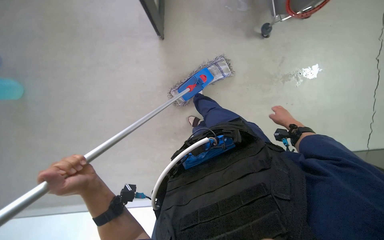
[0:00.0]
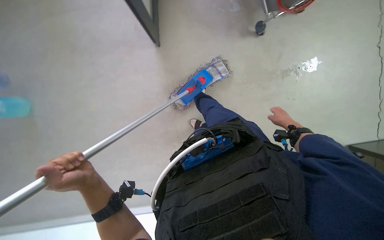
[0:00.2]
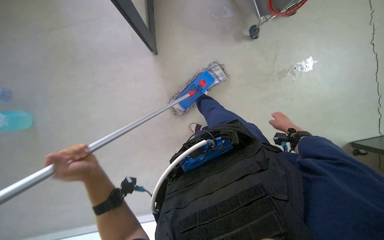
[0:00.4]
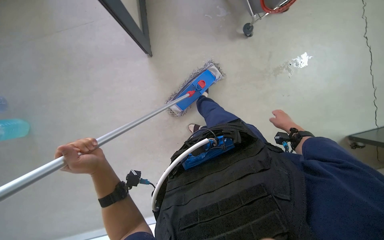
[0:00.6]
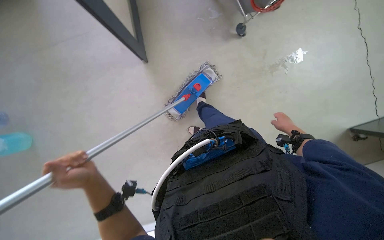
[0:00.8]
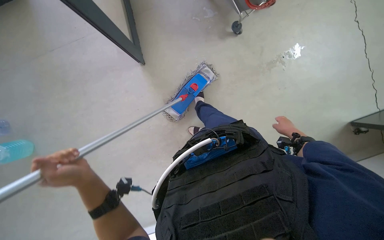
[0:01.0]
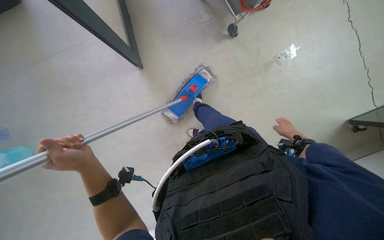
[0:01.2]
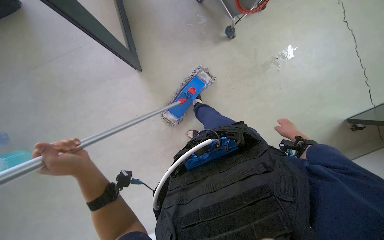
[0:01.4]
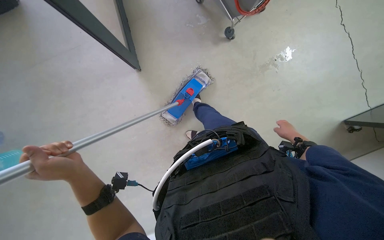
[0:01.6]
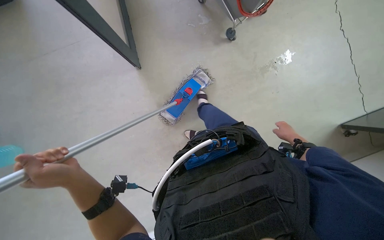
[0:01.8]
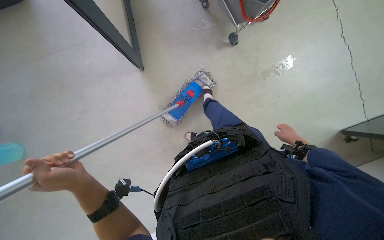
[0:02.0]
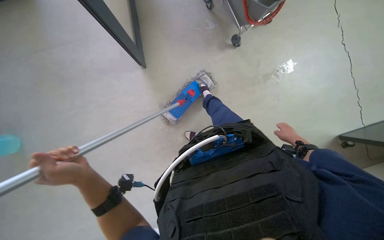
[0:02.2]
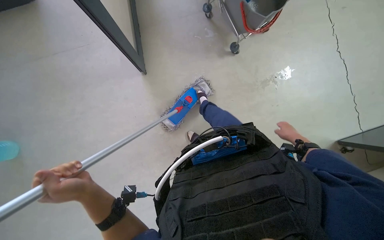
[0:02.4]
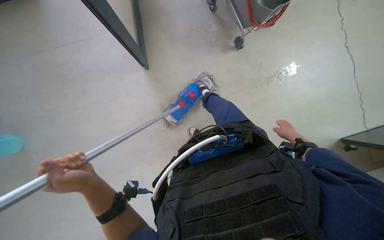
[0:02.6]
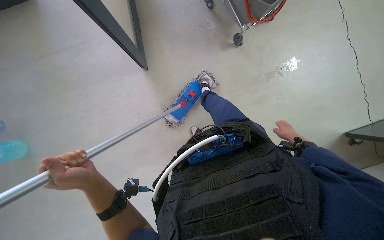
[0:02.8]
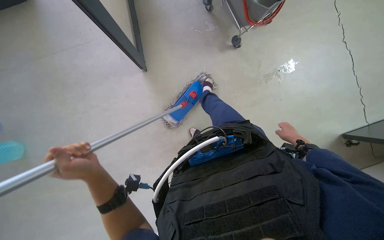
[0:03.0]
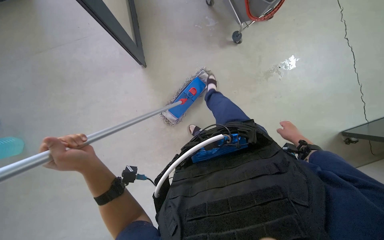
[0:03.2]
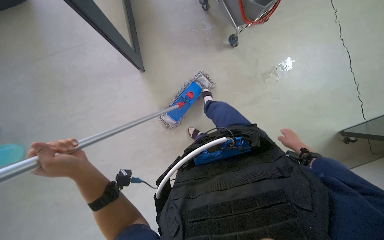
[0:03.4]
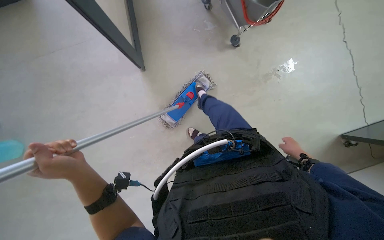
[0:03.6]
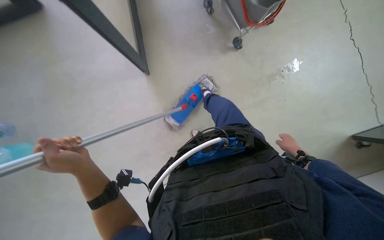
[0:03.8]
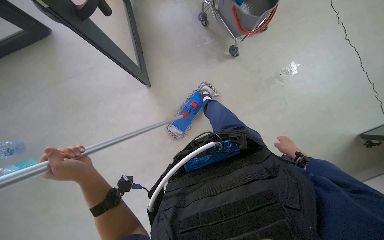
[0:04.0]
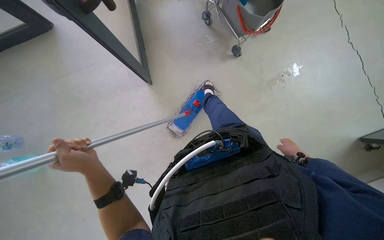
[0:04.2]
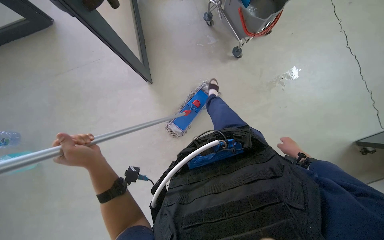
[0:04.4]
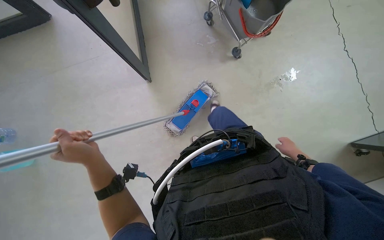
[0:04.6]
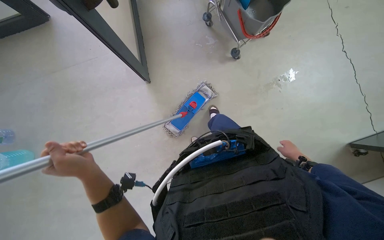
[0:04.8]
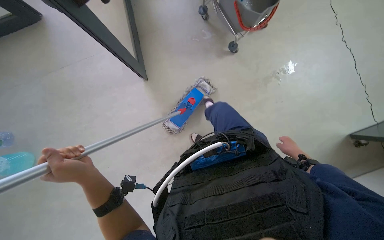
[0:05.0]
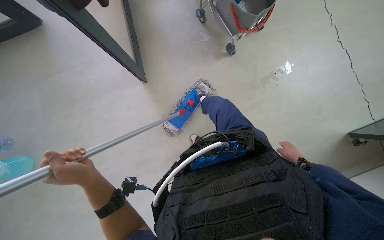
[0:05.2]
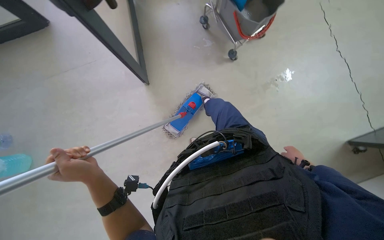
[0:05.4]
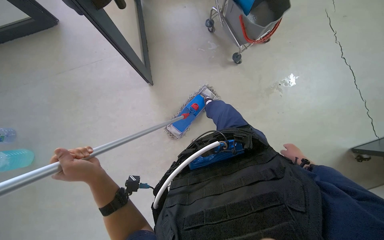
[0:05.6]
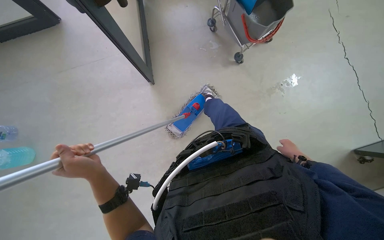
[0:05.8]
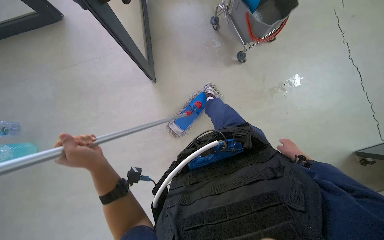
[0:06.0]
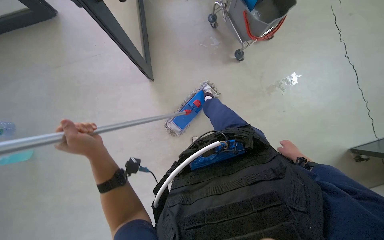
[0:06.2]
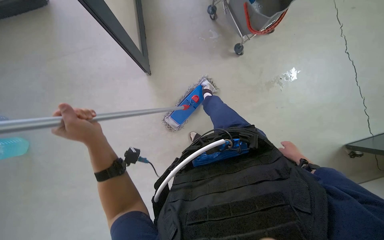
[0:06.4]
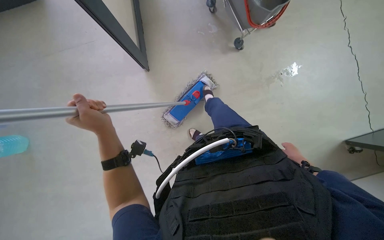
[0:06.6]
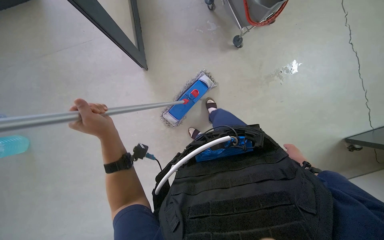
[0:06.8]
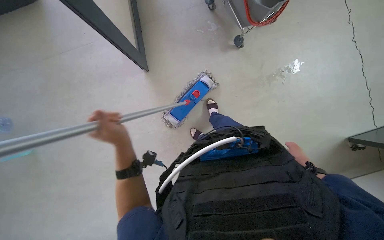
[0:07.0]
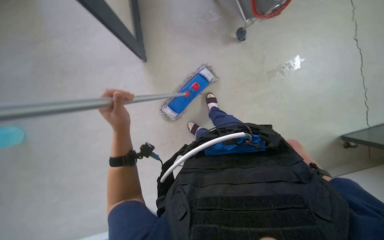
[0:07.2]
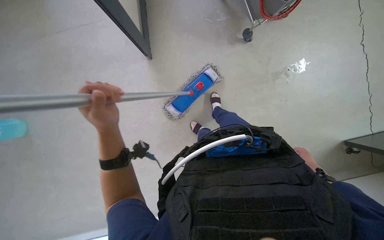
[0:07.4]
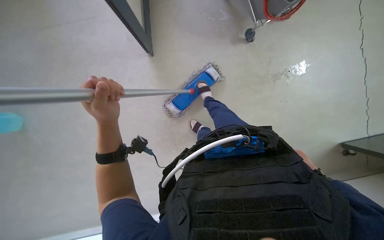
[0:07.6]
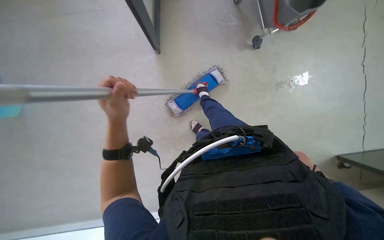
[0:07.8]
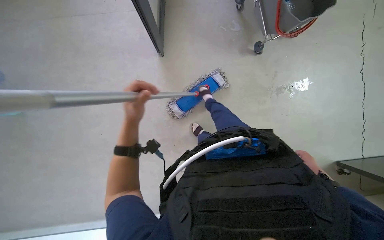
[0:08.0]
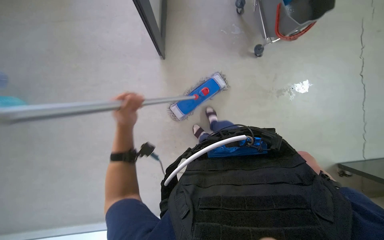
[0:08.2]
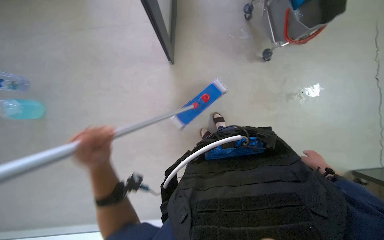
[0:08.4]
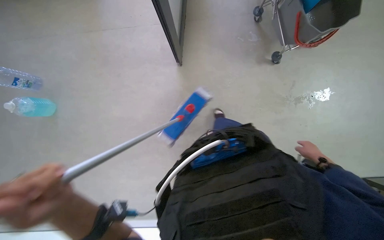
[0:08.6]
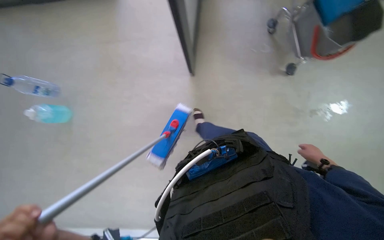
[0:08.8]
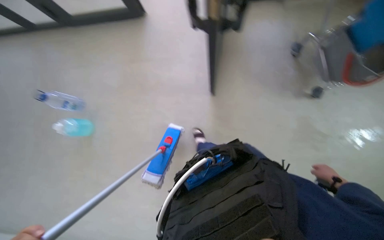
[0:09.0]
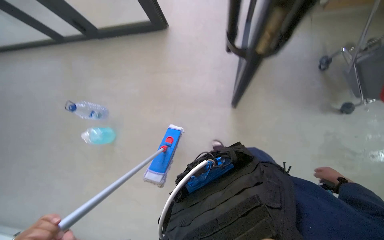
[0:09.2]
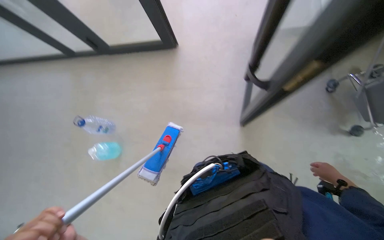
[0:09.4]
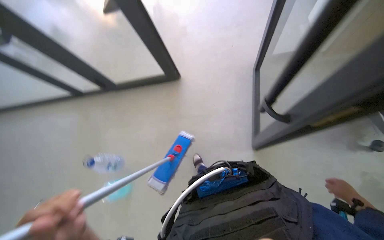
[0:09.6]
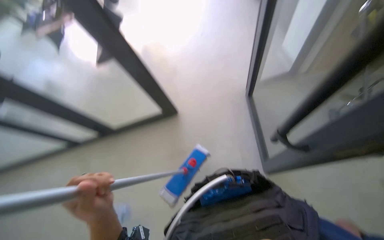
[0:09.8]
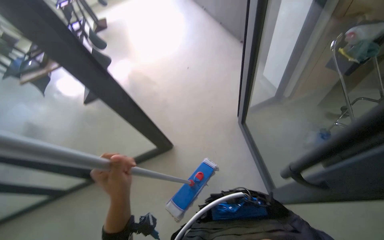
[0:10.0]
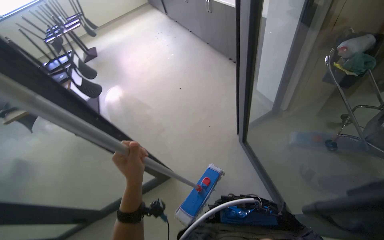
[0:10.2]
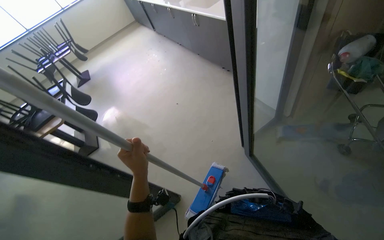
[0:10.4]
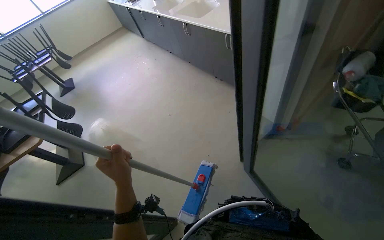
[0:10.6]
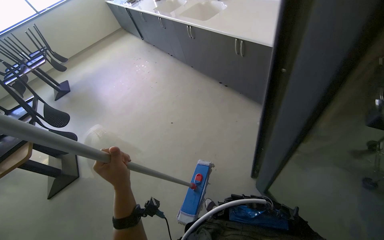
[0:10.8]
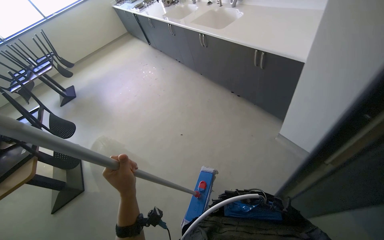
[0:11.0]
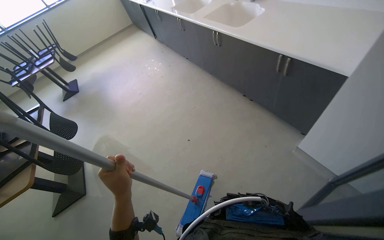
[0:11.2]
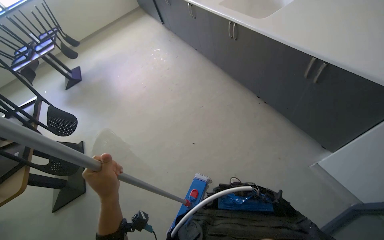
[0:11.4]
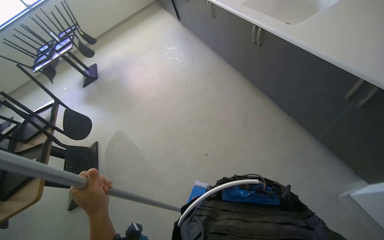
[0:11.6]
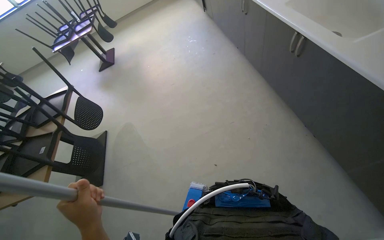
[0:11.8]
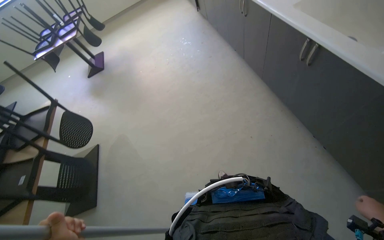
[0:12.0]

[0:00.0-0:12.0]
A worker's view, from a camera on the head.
Job: mopping floor.
The whole recording: Mopping office floor. The worker mops the office floor with a flat mop.
0:00.0 to 0:01.6: The right hand moves down the picture, roughly 15 cm.
0:01.6 to 0:06.0: The hands work in one place, with small movements.
0:06.0 to 0:07.6: The right hand travels to the right and down the picture by some 15 cm.
0:07.6 to 0:09.0: The wearer's head swings about 25 degrees to the left. The right hand shifts approximately 15 cm to the left.
0:09.0 to 0:10.4: The camera is carried some 80 cm. The wearer looks some 40 degrees further upward. The scene rotates counterclockwise by about 30 degrees.
0:10.4 to 0:12.0: The camera travels approximately 1.5 m.

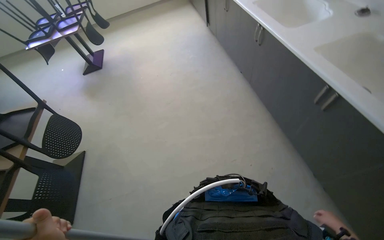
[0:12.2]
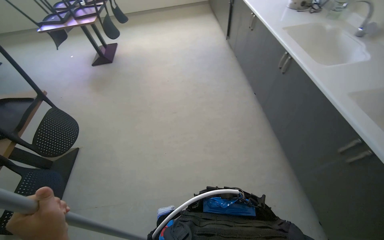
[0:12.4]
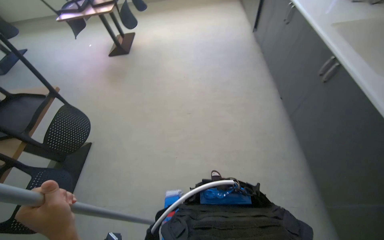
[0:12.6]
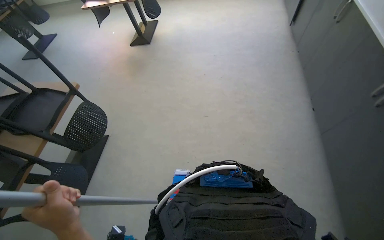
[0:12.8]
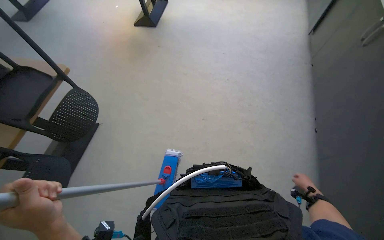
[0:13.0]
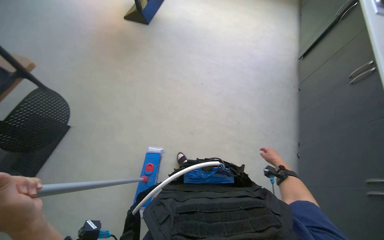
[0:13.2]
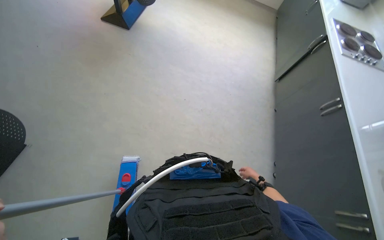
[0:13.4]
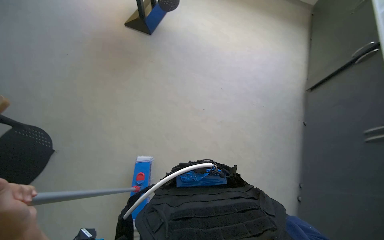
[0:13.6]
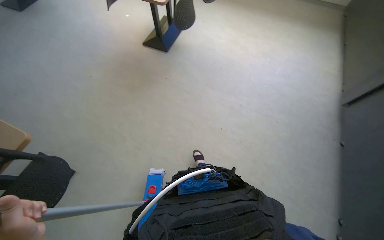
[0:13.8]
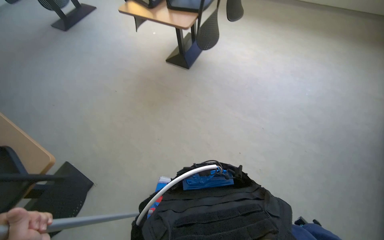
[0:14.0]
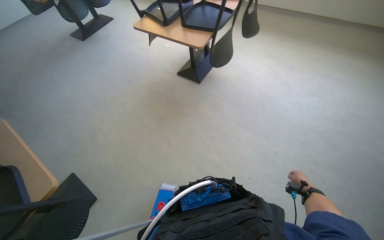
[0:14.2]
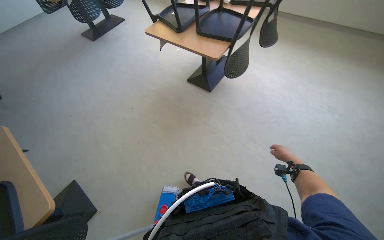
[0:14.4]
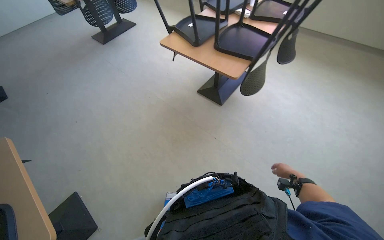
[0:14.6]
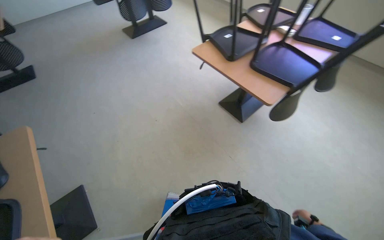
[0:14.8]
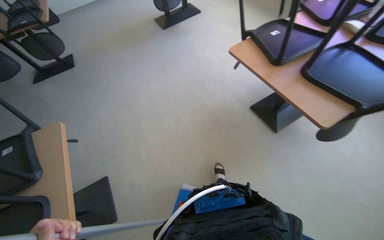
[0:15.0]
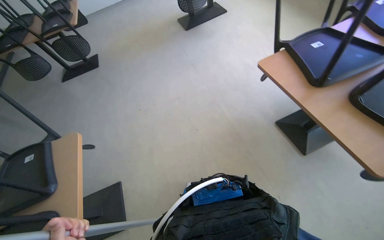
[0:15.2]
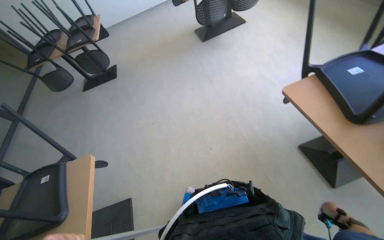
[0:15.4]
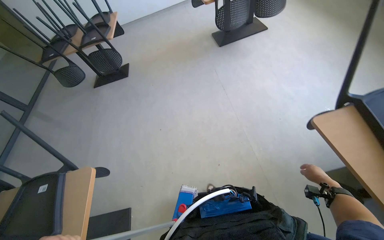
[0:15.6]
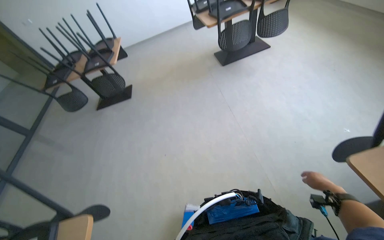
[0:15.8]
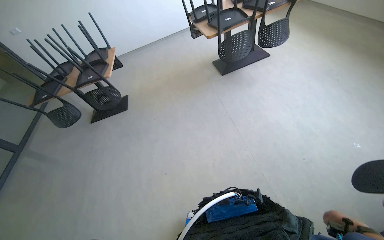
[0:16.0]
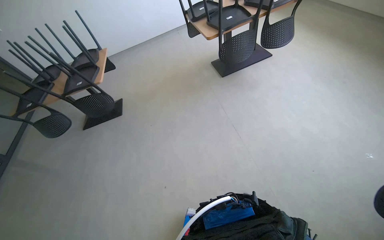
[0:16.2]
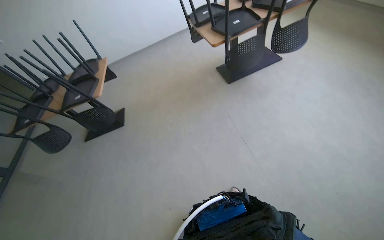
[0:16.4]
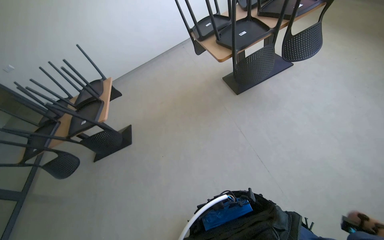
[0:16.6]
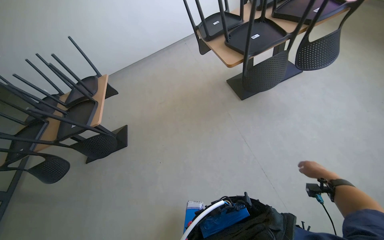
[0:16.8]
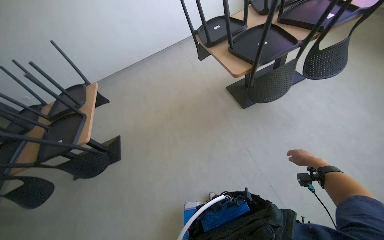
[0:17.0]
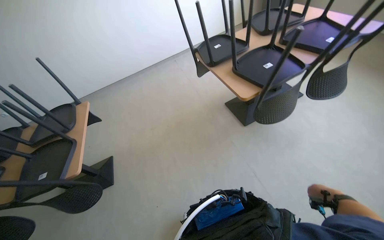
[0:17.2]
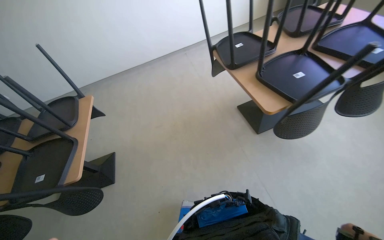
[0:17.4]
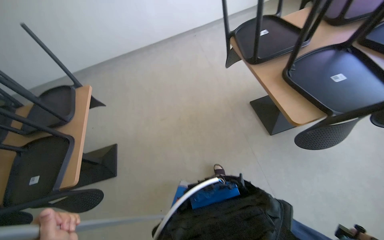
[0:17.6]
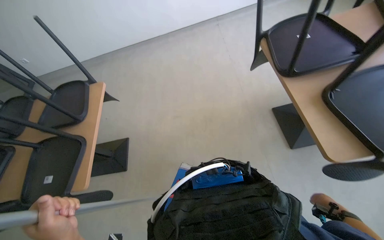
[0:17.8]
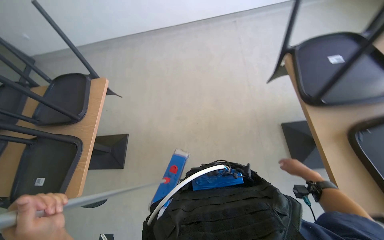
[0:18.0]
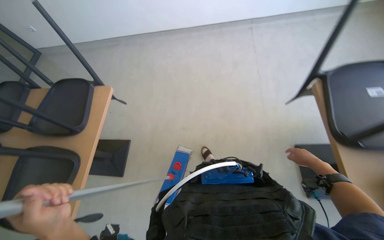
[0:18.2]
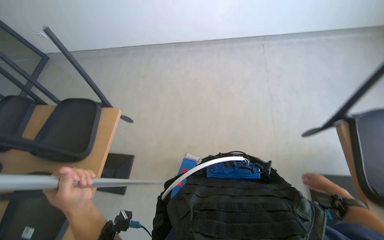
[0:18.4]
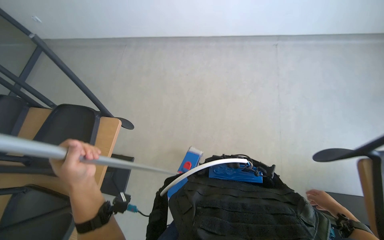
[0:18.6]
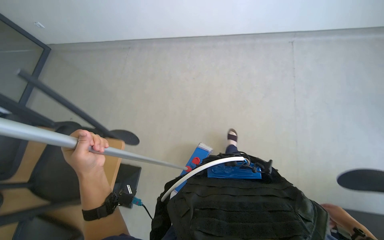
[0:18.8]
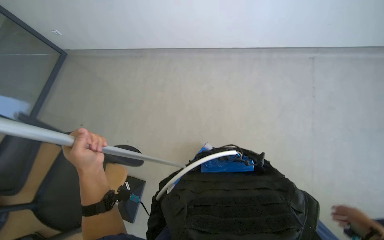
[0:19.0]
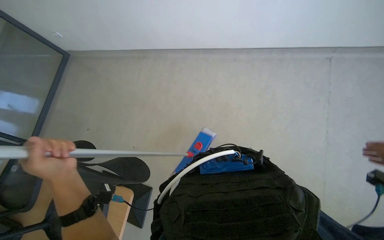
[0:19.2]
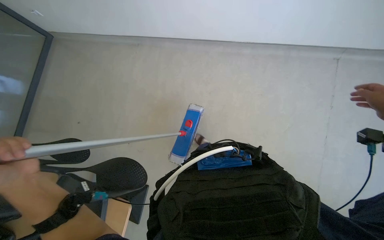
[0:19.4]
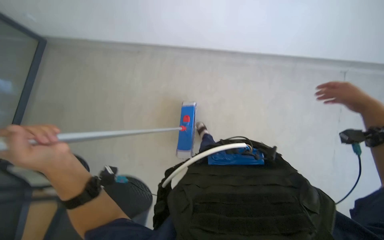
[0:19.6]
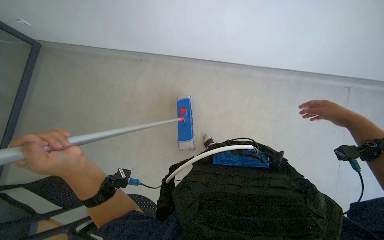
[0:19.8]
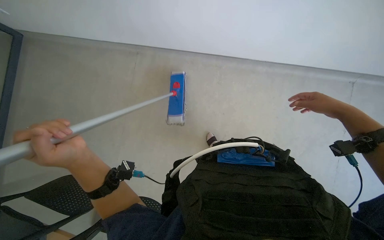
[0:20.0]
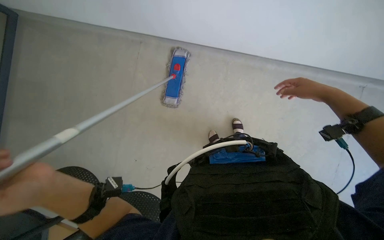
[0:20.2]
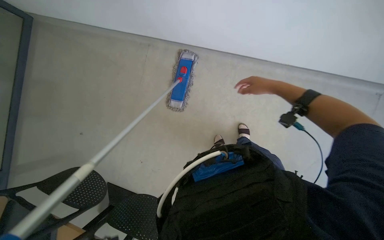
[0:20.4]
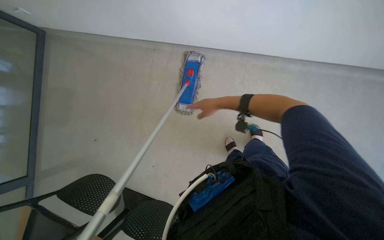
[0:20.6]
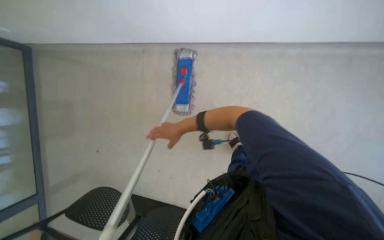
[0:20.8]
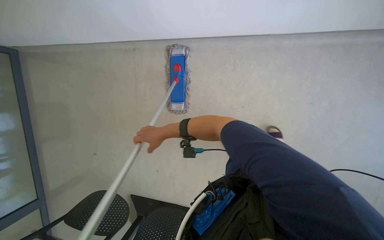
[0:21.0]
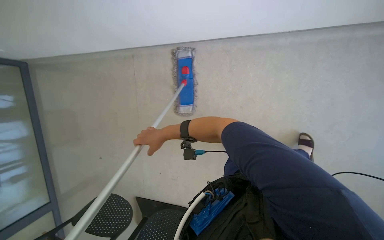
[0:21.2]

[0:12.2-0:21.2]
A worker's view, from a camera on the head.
Job: mopping floor.
The whole recording: Mopping office floor. The worker mops the office floor with a flat mop.
0:12.2 to 0:13.8: The camera travels some 1 m. Everything in view rotates roughly 40 degrees clockwise.
0:13.8 to 0:15.2: The head travels some 90 cm. The head turns to the left by about 35 degrees.
0:15.2 to 0:16.6: The wearer moves about 1 m.
0:16.6 to 0:18.2: The camera travels approximately 1.5 m. The view tips downward by some 20 degrees.
0:19.8 to 0:21.2: The right hand shifts some 60 cm to the left and farther from the camera.
